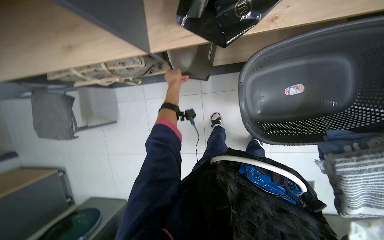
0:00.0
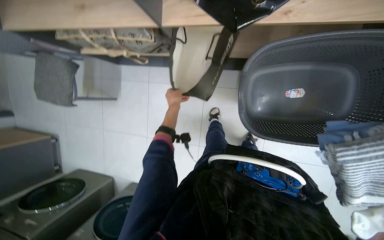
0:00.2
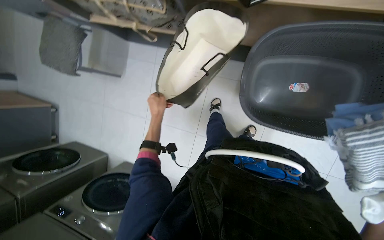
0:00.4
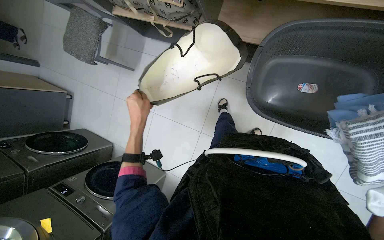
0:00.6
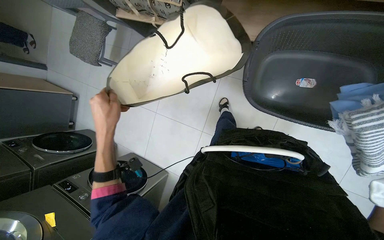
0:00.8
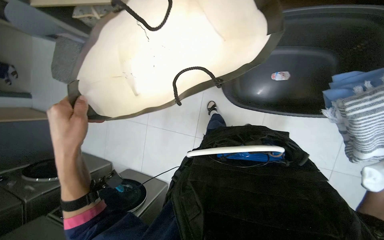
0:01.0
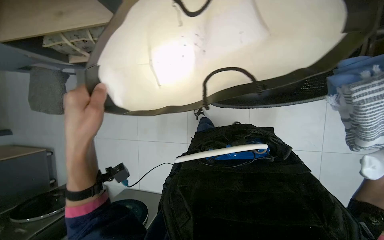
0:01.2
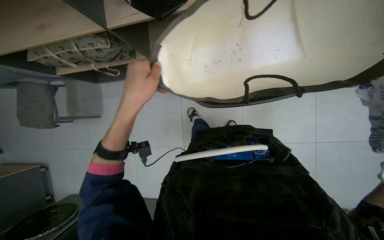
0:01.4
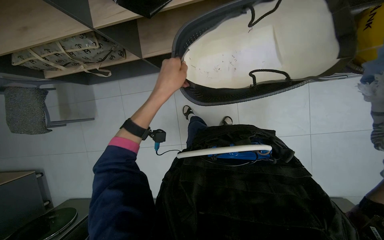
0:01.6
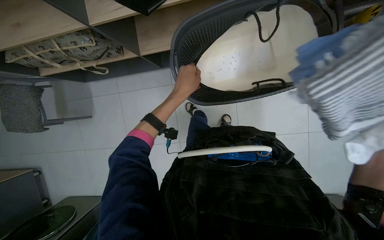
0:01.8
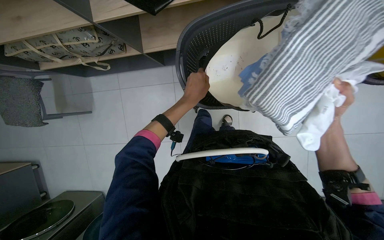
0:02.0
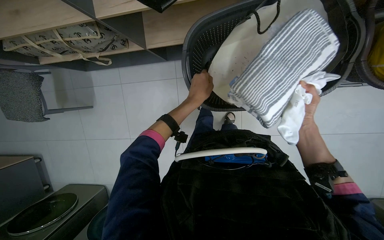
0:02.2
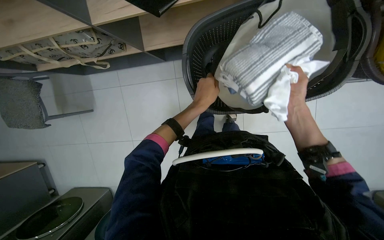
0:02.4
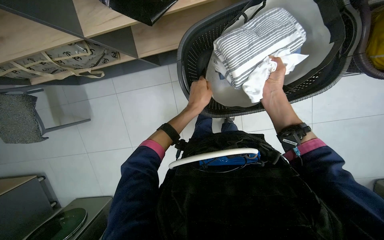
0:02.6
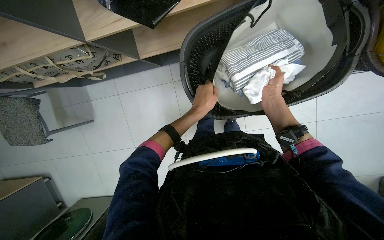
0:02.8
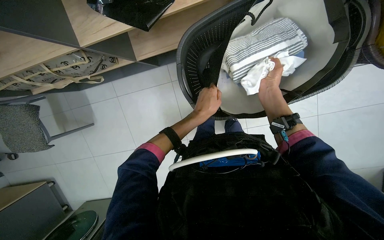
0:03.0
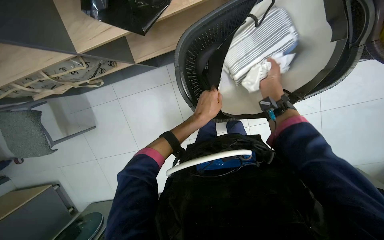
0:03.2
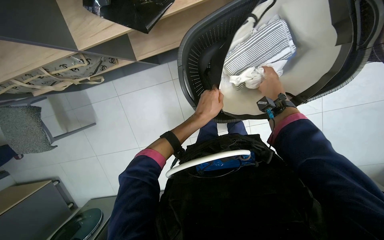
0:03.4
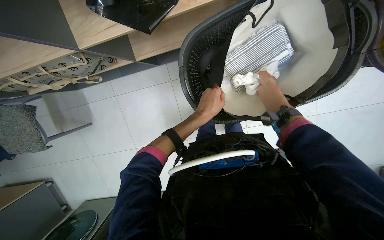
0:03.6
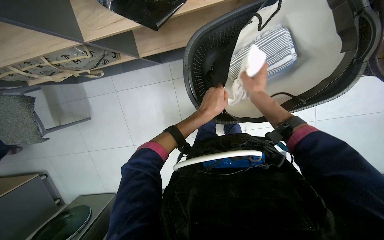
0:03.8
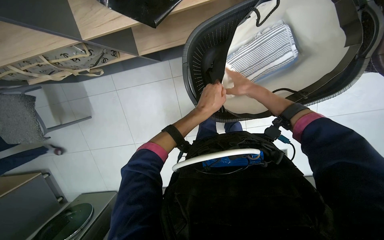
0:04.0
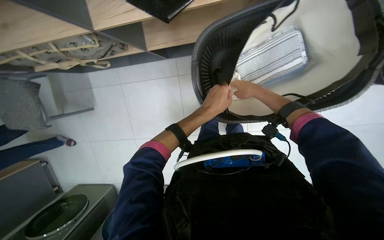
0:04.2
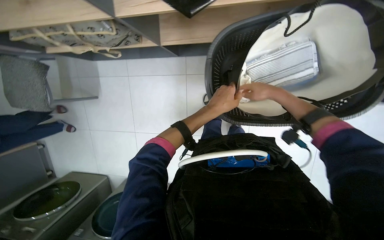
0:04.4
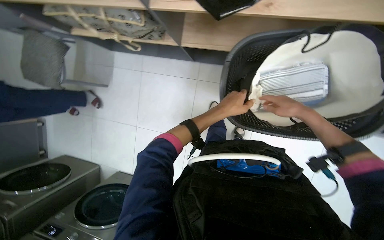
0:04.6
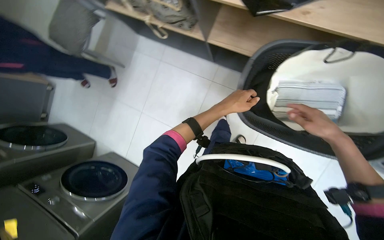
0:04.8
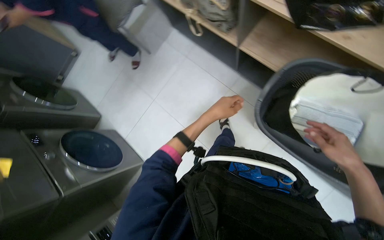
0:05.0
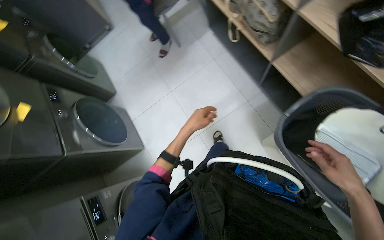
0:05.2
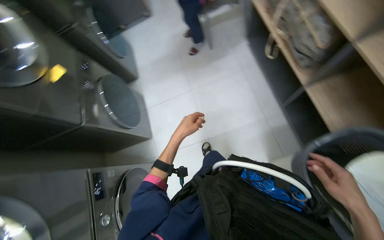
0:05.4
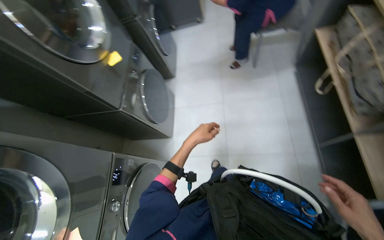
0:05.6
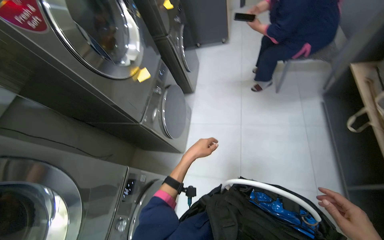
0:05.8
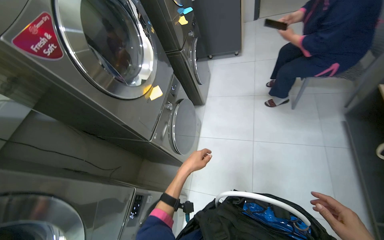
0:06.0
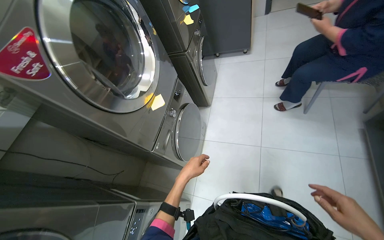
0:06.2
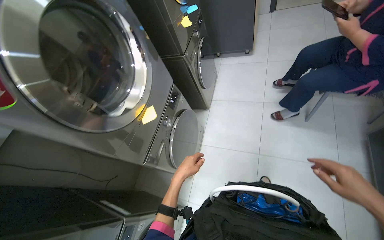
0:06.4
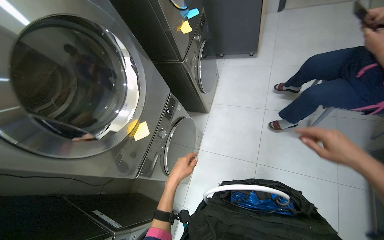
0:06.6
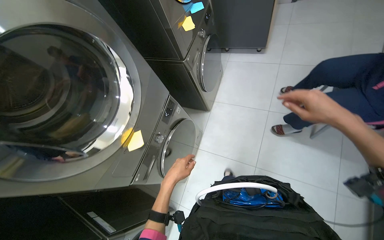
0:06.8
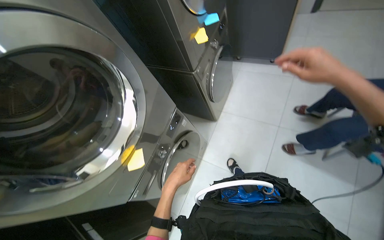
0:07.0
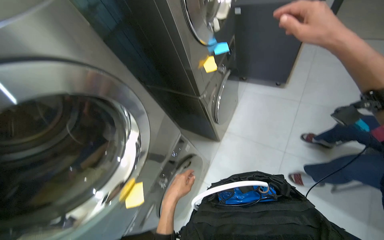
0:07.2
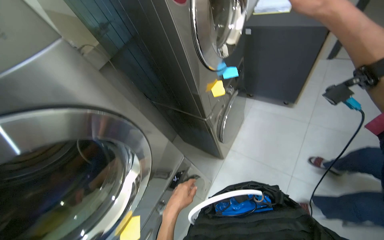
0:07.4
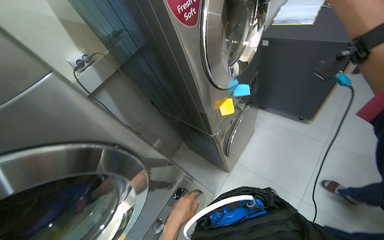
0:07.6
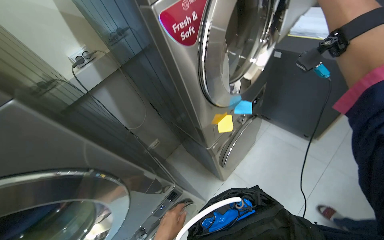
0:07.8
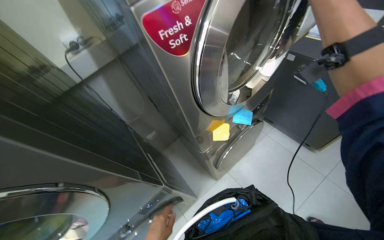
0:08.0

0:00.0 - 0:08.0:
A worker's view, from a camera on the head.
Job: managing laundry.
The whole recording: Folding clothes from cabinet and placing into plastic bag. The worker folds the clothes from the cabinet and places them into a plastic bag.
0:01.6 - 0:03.2: The left hand is displaced to the right and down the picture by approximately 30 cm.
0:03.2 - 0:04.8: The scene turns approximately 40 degrees clockwise in the picture.
0:04.8 - 0:06.4: The camera travels approximately 70 cm. The head rotates some 75 degrees to the left.
0:06.4 - 0:08.0: The head travels some 80 cm. The head rotates roughly 35 degrees to the left.

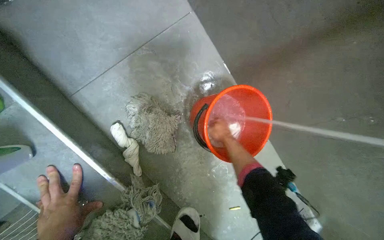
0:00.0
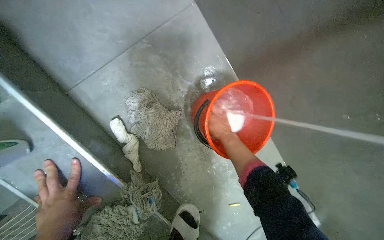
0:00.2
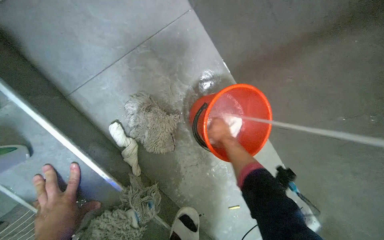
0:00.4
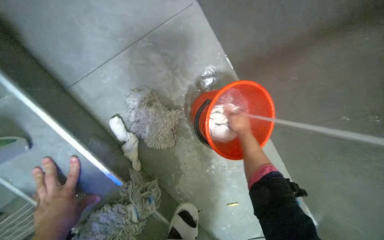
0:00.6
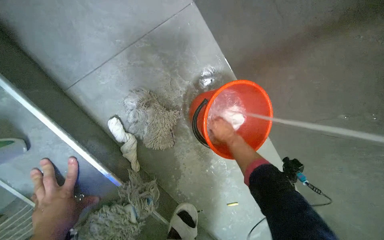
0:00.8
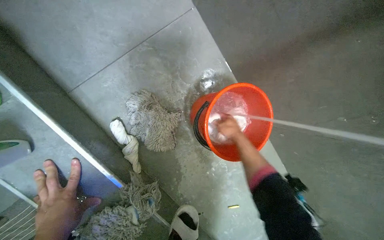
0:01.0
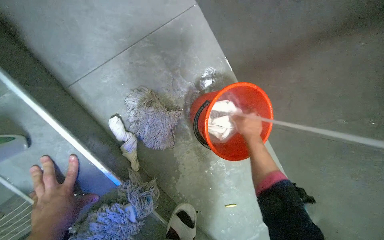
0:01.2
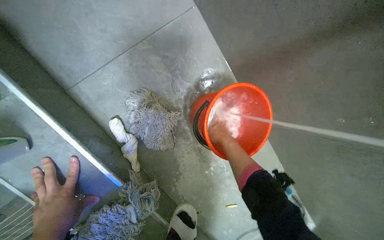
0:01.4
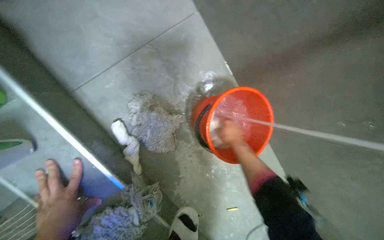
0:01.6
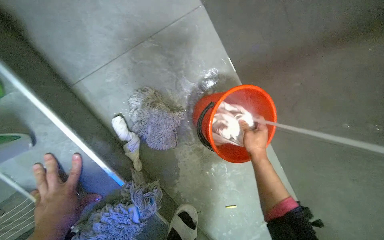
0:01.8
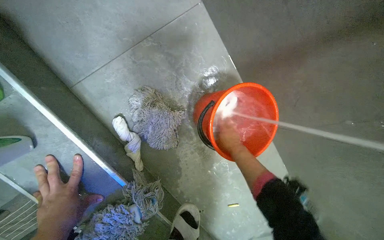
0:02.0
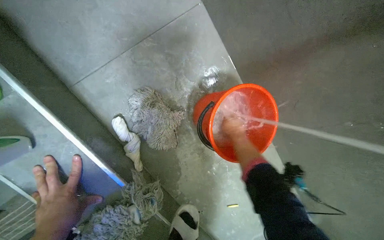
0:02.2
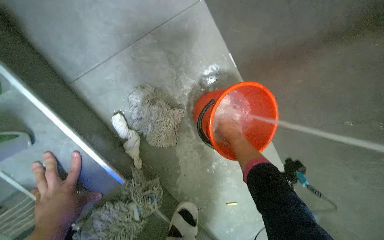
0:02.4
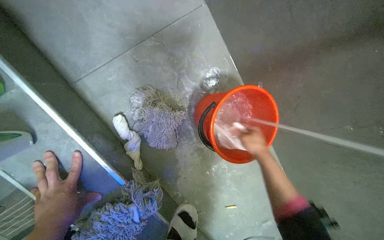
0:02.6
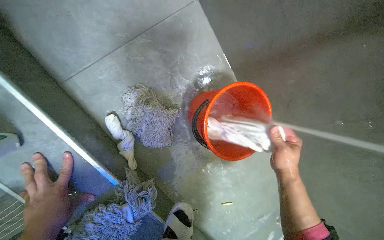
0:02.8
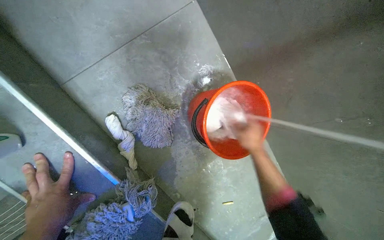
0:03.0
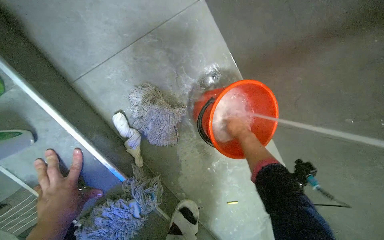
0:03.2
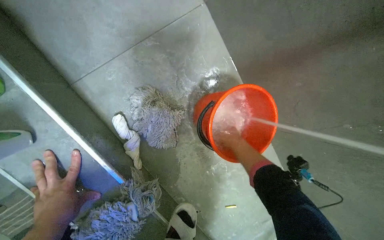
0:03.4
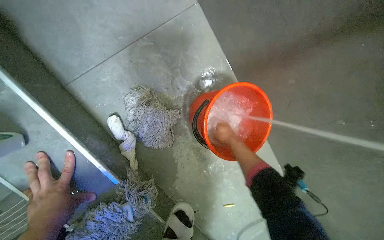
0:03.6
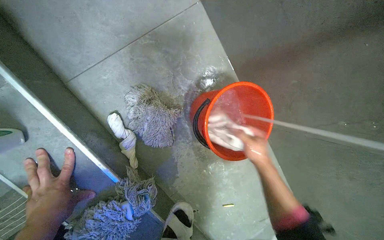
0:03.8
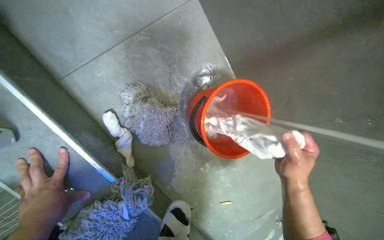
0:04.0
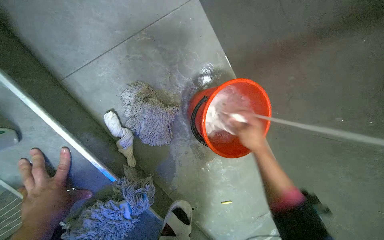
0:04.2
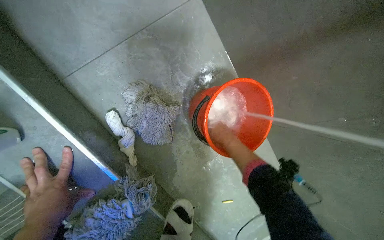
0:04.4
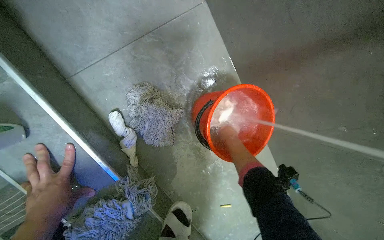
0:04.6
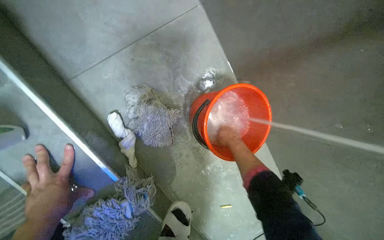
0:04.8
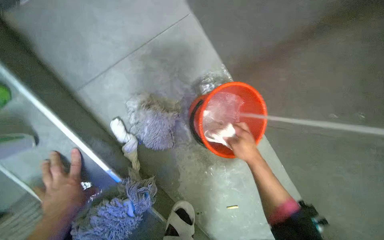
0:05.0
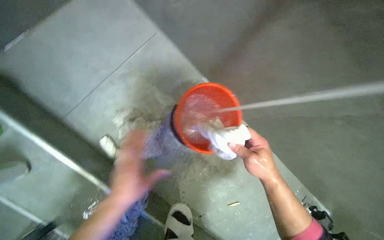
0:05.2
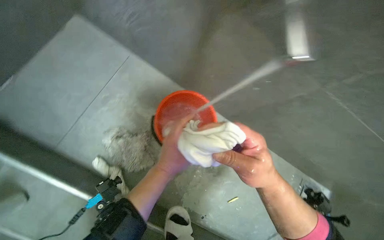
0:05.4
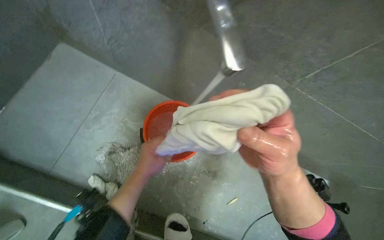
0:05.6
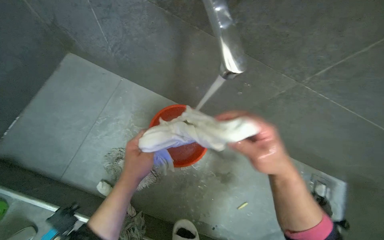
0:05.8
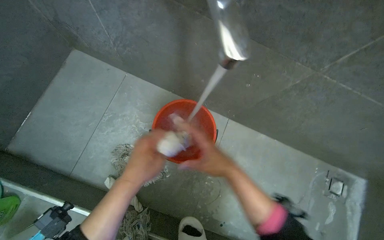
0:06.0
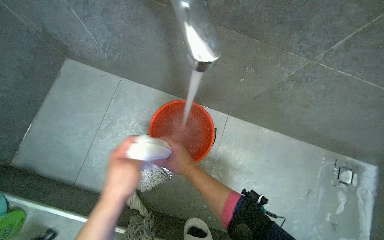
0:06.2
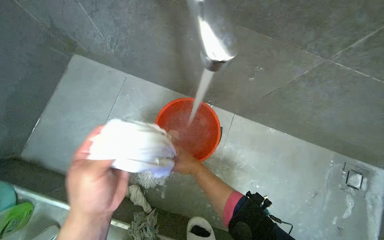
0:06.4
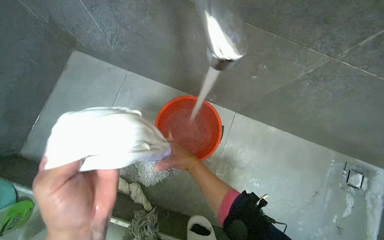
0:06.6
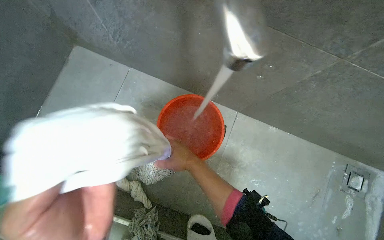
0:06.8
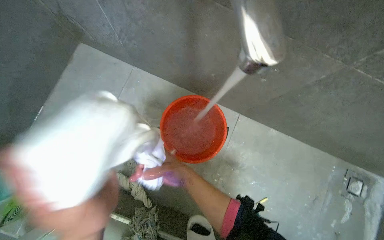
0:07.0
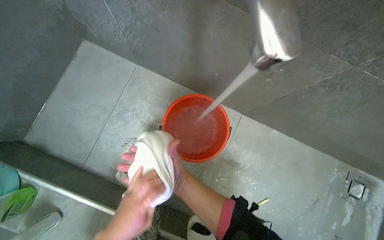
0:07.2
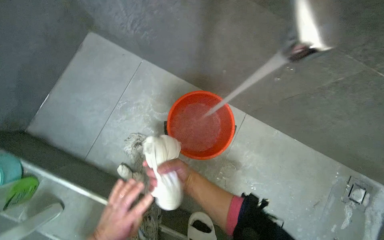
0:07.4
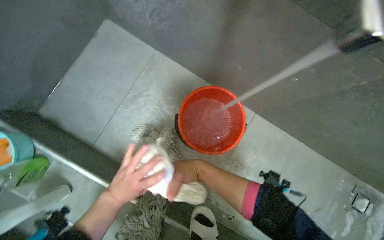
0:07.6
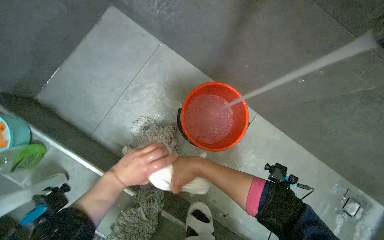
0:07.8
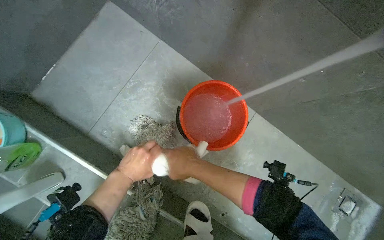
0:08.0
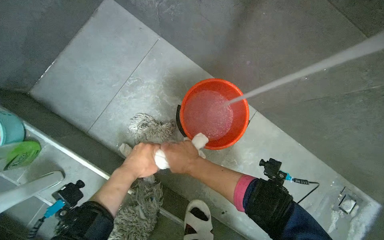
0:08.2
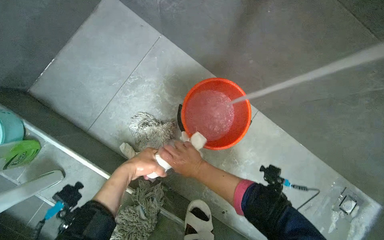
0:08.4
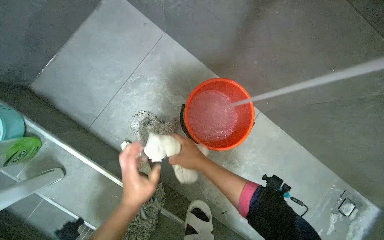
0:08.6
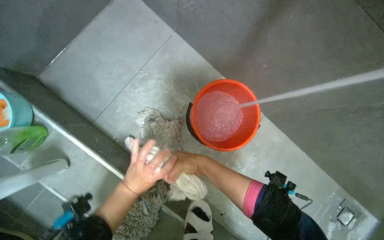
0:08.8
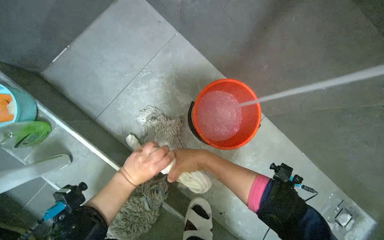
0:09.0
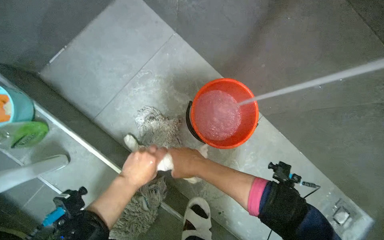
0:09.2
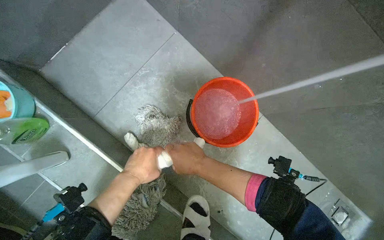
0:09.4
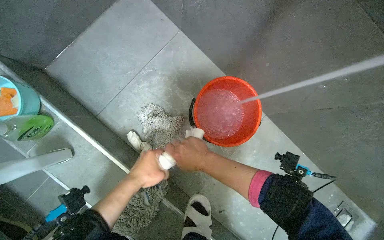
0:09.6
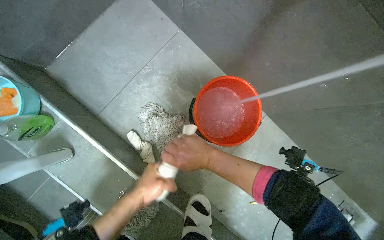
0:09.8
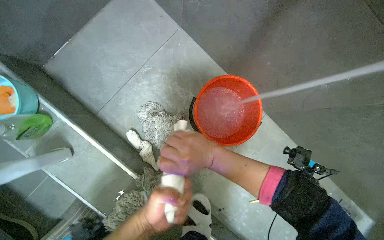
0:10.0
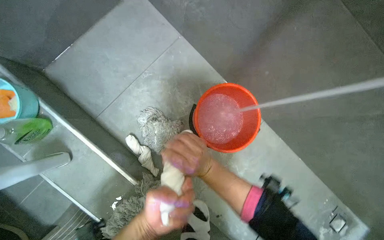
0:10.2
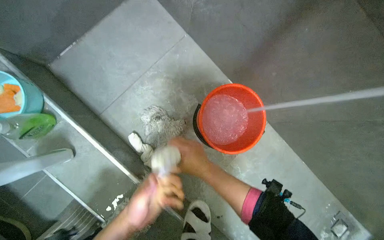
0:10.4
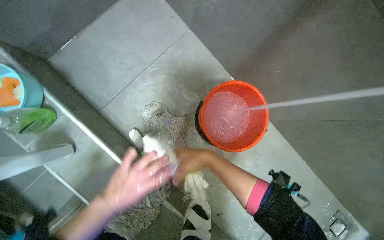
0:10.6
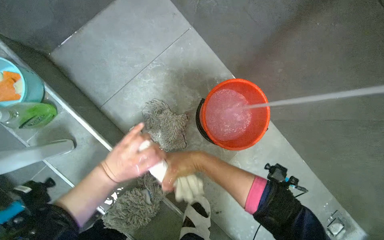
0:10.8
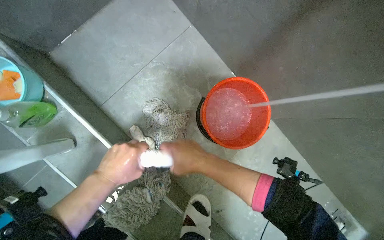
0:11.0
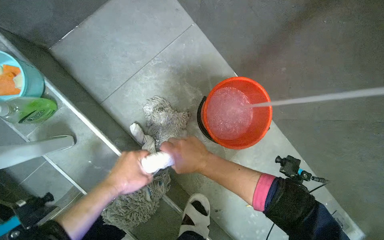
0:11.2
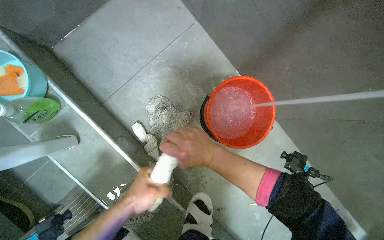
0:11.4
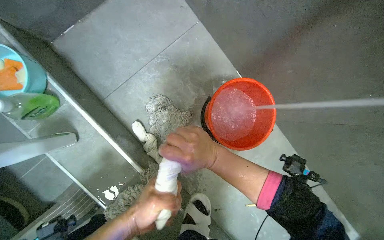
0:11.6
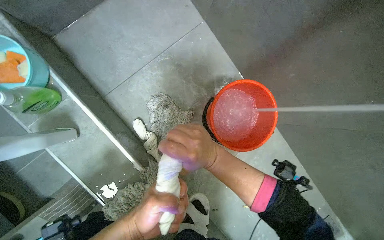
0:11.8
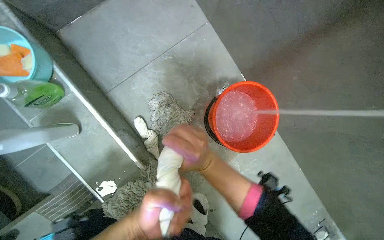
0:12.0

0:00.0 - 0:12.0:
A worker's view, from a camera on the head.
Job: preparing cleaning supplies.
The whole recording: Rinsing and wringing cloths. The worker rinses and wrings two cloths under the faucet.
0:01.6 - 0:03.0: The right hand travels nearer to the camera and back again, approximately 15 cm each way.
0:03.0 - 0:04.4: The right hand swings nearer and farther, some 30 cm each way, with 2 reversals.
0:04.4 - 0:06.0: Everything in view rotates roughly 35 degrees counterclockwise. The left hand is displaced to the right and up the picture by approximately 35 cm. The right hand swings nearer and farther, roughly 35 cm each way, with 2 reversals.
0:06.0 - 0:07.6: The right hand shifts roughly 20 cm farther from the camera and to the left.
0:09.0 - 0:10.4: The left hand heads down the picture, covering approximately 10 cm.
